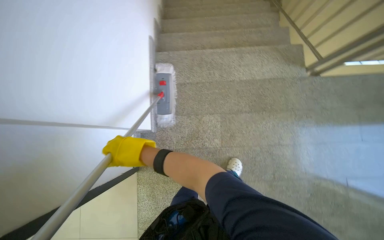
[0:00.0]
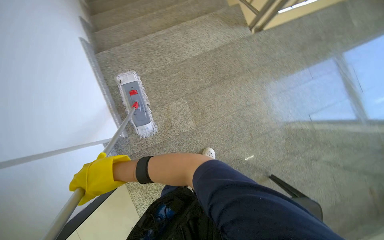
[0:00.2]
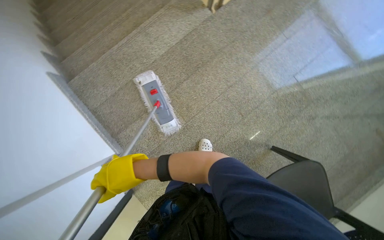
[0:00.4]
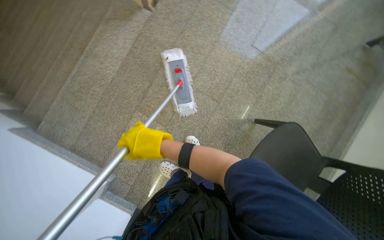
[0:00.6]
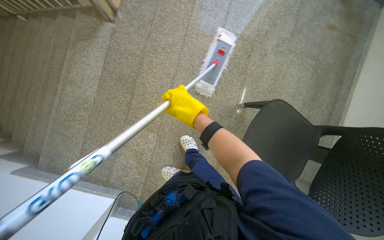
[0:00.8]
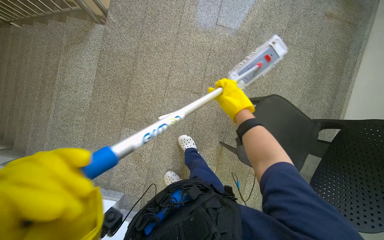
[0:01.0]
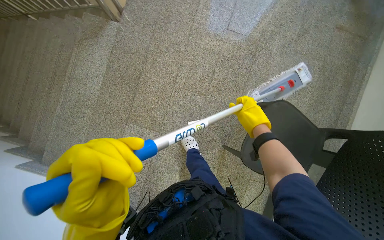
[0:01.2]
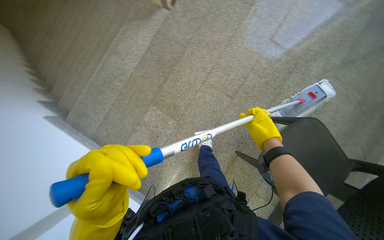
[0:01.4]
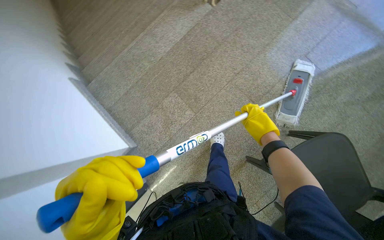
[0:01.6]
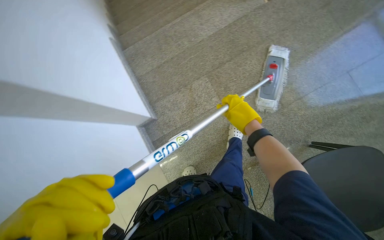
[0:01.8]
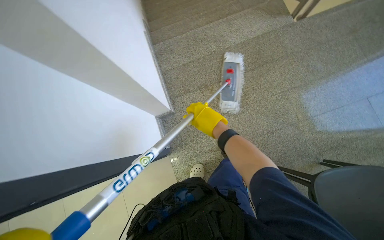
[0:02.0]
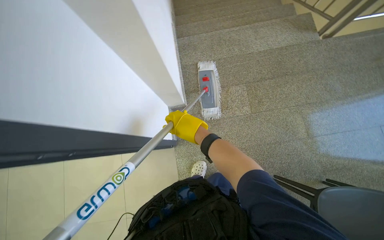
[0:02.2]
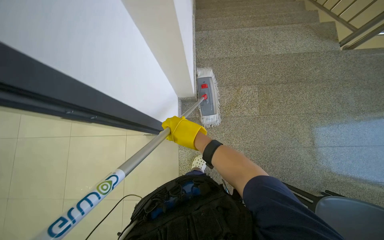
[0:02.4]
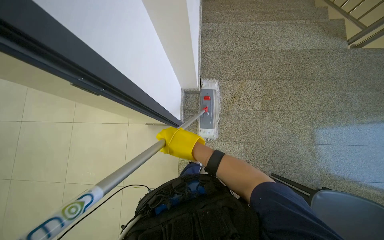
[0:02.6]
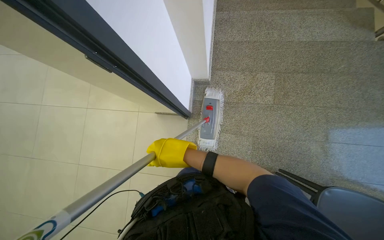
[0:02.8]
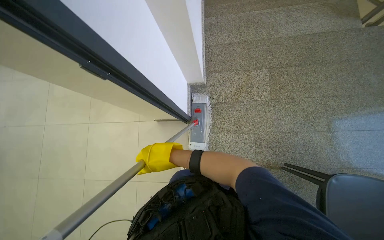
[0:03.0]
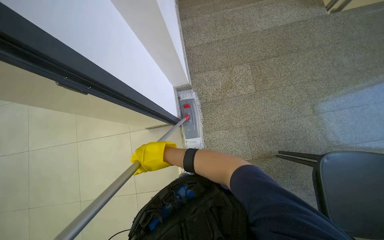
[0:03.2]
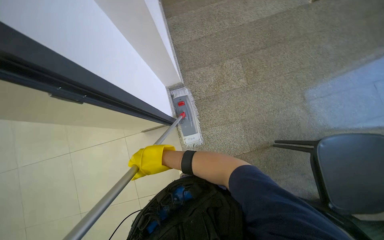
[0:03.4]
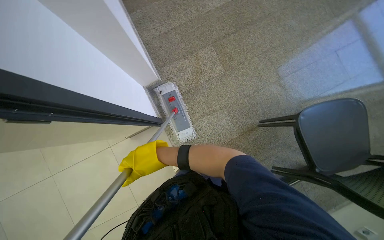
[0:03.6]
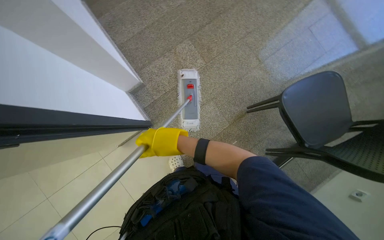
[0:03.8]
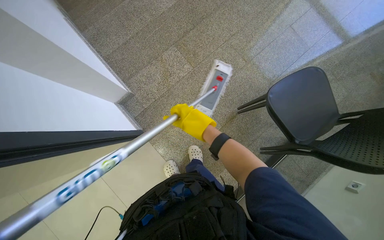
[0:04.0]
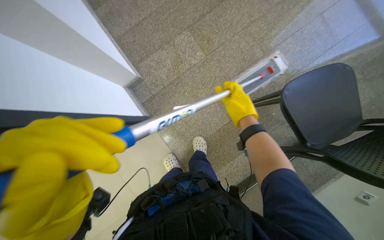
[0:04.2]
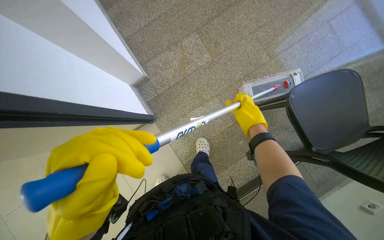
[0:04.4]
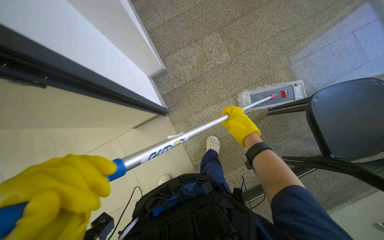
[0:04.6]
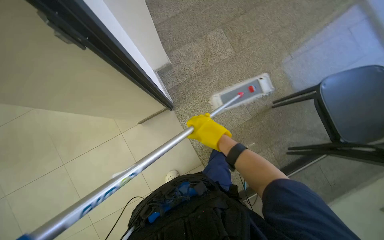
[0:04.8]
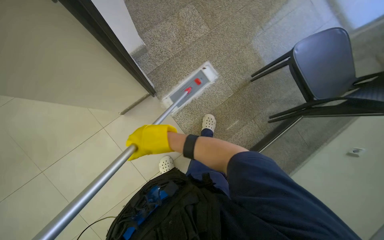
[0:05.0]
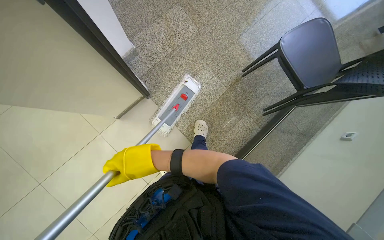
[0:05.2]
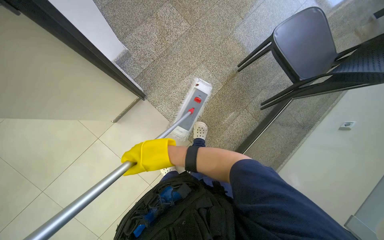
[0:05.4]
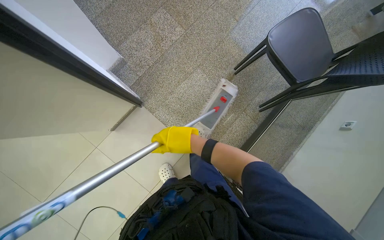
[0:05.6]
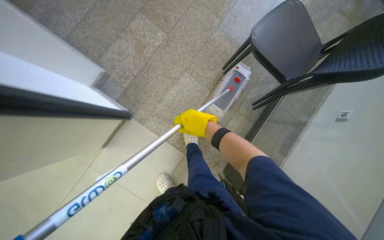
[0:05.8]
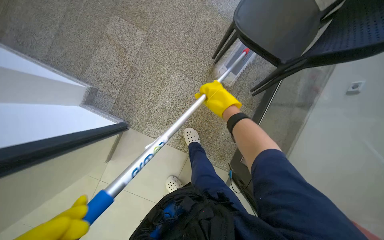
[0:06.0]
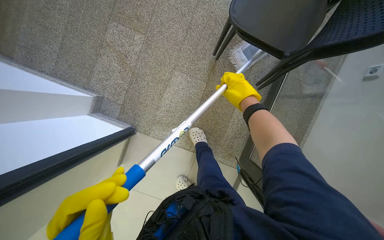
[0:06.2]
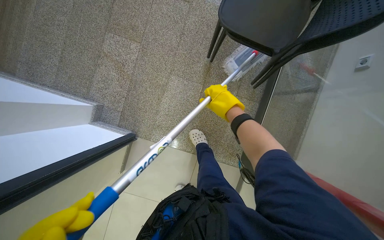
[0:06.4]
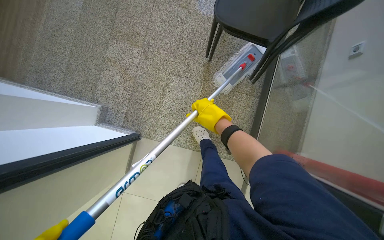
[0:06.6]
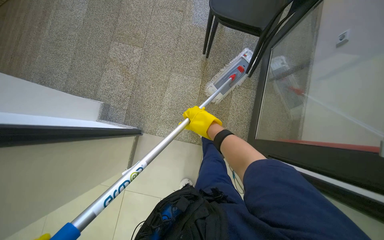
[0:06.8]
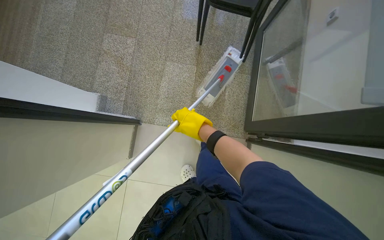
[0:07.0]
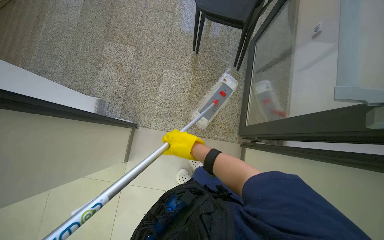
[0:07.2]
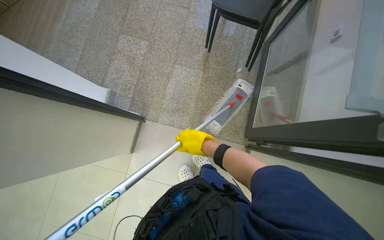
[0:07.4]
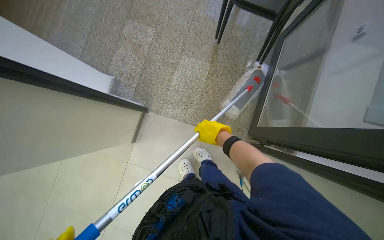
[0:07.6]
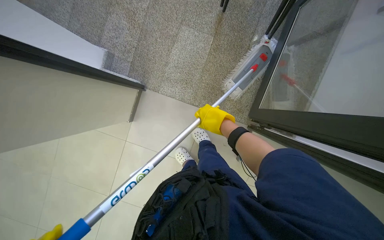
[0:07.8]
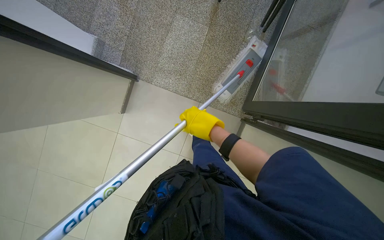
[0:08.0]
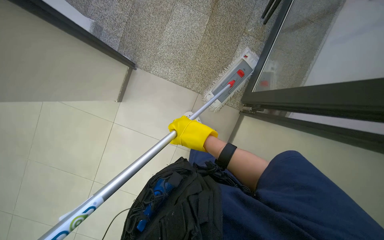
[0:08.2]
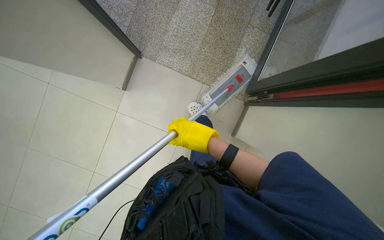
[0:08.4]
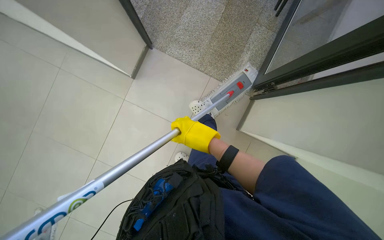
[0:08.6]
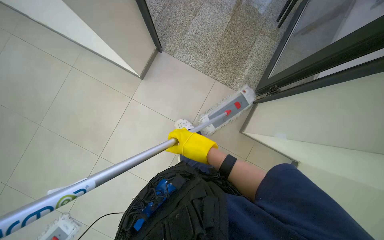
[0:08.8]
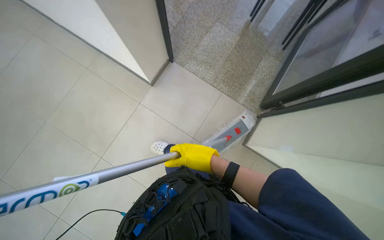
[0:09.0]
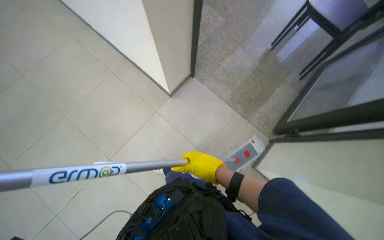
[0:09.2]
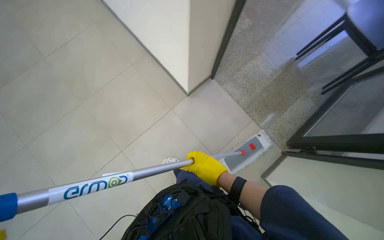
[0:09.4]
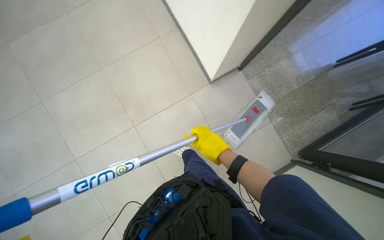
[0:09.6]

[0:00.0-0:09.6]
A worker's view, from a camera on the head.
Job: mopping floor.
The whole recording: Mopping staircase landing floor. The worker mops the staircase landing floor.
0:00.0 to 0:01.6: The scene rotates counterclockwise by approximately 45 degrees.
0:01.6 to 0:03.2: The wearer moves approximately 50 cm. Everything in view rotates approximately 35 degrees clockwise.
0:04.8 to 0:06.4: The scene rotates counterclockwise by roughly 45 degrees.
0:06.4 to 0:08.0: The right hand shifts some 40 cm down the picture and nearer to the camera.
0:08.0 to 0:09.6: The head travels approximately 80 cm. The wearer looks approximately 10 degrees further upward. Everything in view rotates some 40 degrees clockwise.

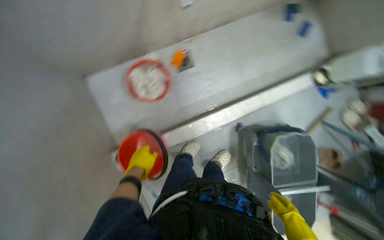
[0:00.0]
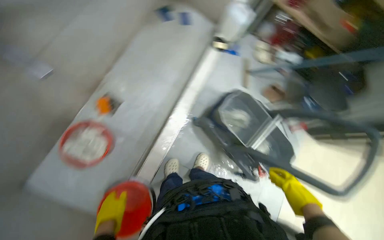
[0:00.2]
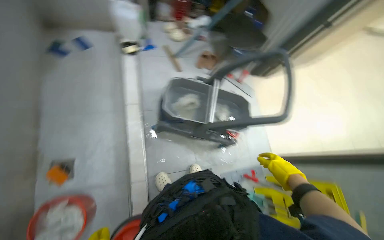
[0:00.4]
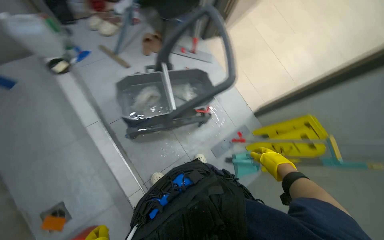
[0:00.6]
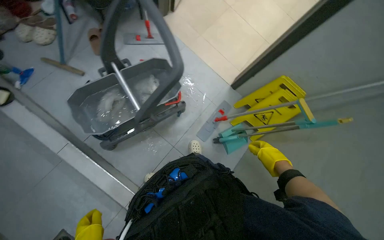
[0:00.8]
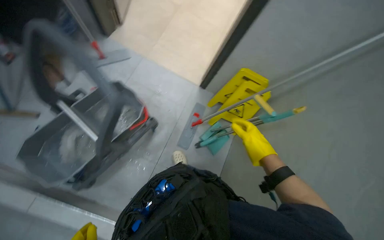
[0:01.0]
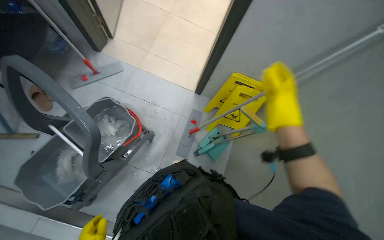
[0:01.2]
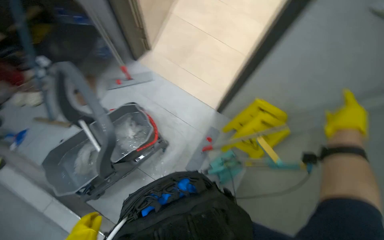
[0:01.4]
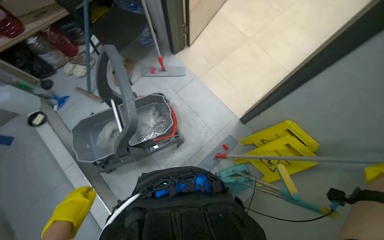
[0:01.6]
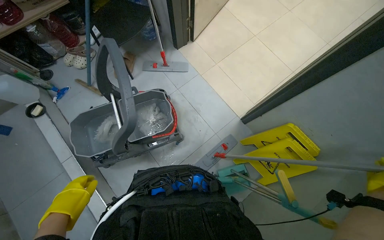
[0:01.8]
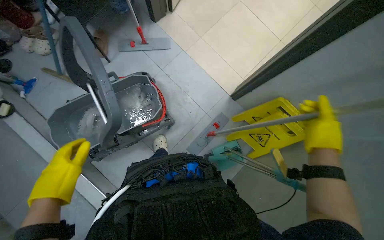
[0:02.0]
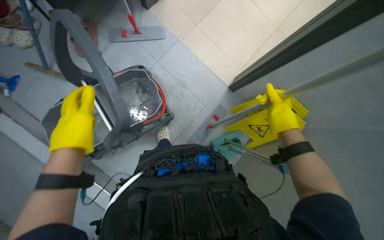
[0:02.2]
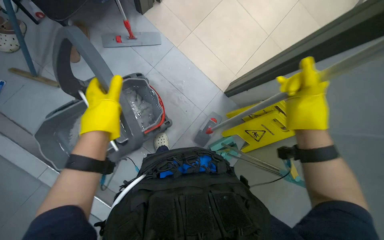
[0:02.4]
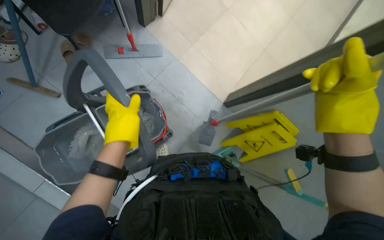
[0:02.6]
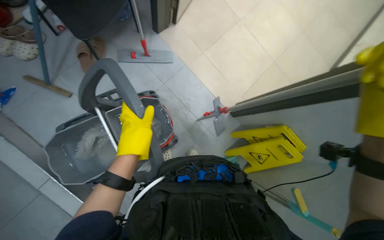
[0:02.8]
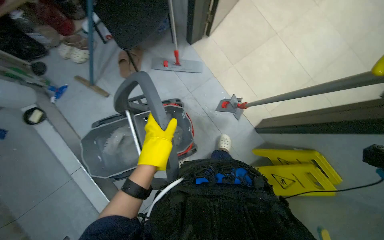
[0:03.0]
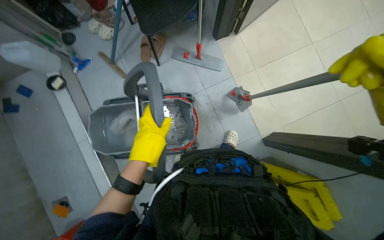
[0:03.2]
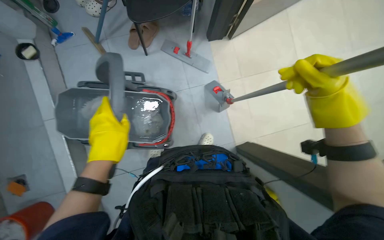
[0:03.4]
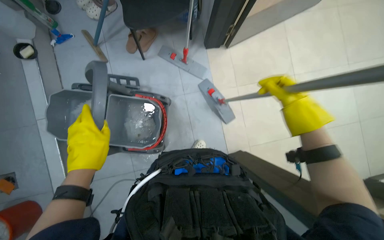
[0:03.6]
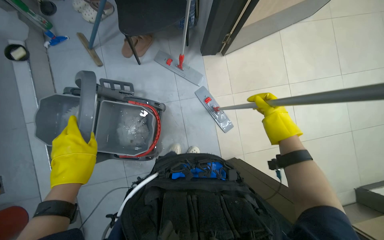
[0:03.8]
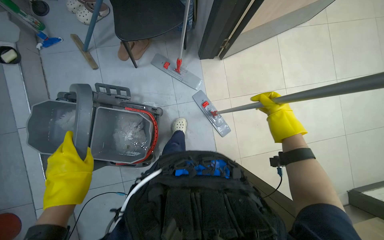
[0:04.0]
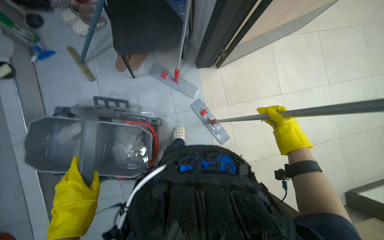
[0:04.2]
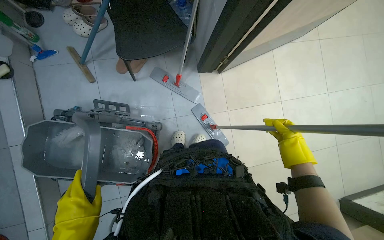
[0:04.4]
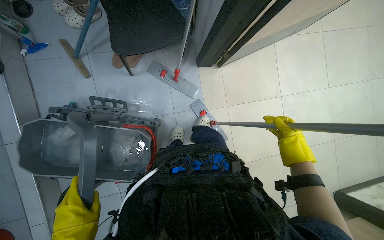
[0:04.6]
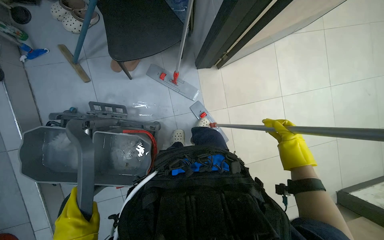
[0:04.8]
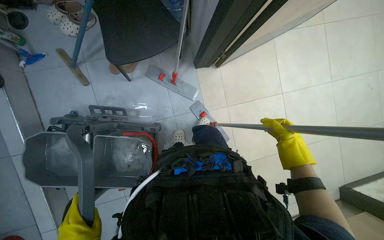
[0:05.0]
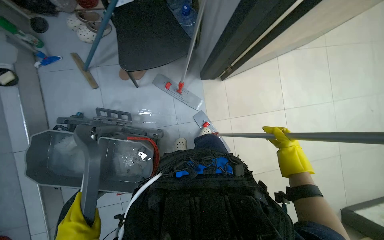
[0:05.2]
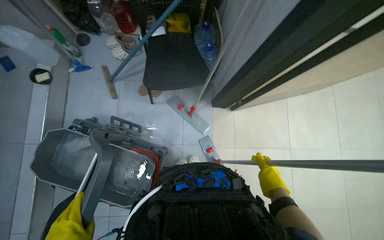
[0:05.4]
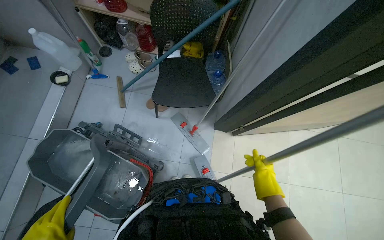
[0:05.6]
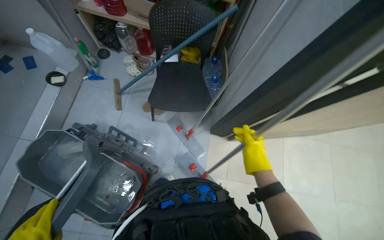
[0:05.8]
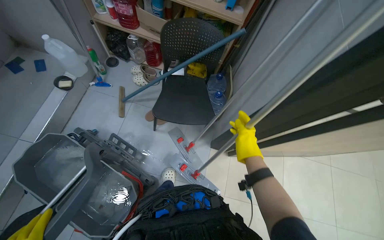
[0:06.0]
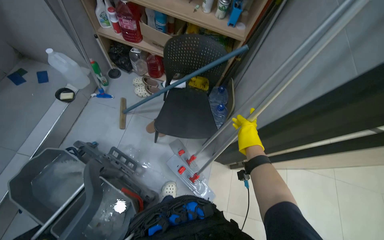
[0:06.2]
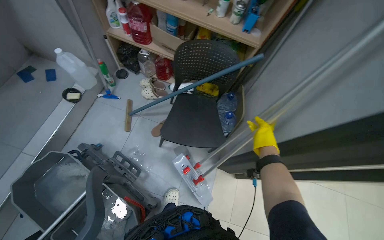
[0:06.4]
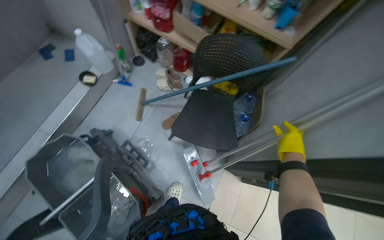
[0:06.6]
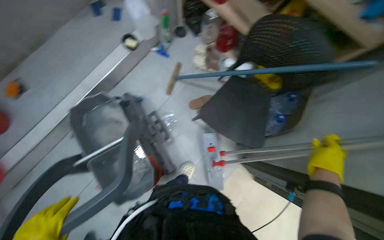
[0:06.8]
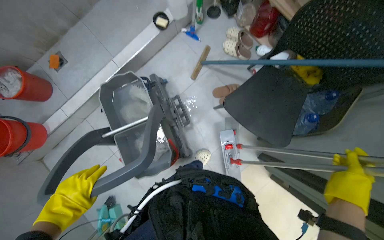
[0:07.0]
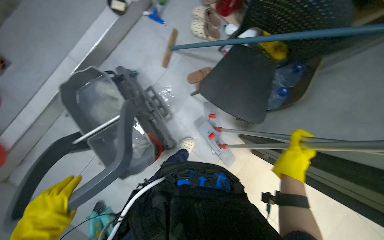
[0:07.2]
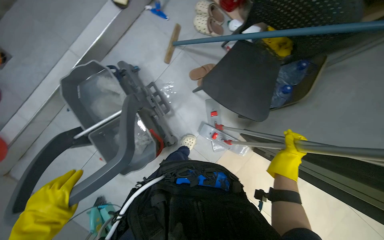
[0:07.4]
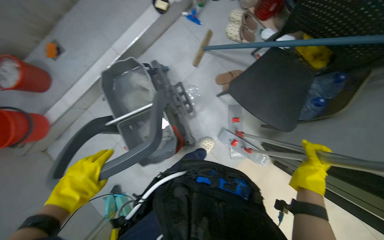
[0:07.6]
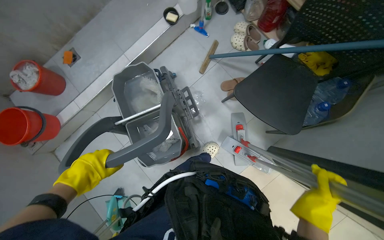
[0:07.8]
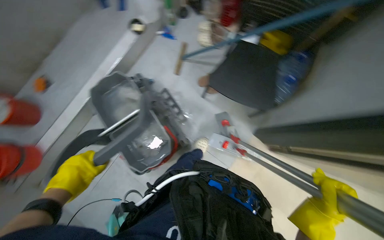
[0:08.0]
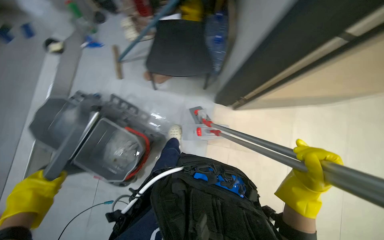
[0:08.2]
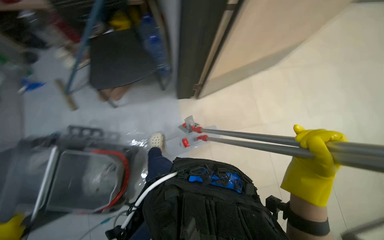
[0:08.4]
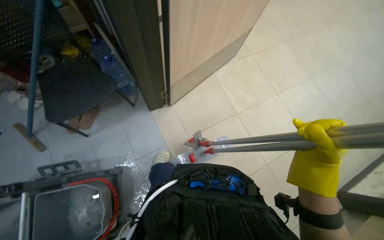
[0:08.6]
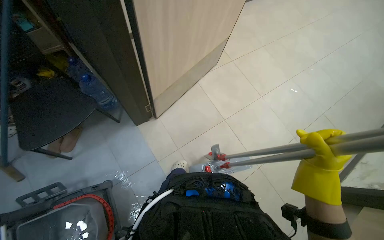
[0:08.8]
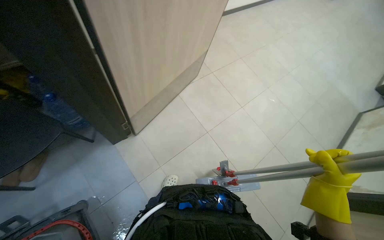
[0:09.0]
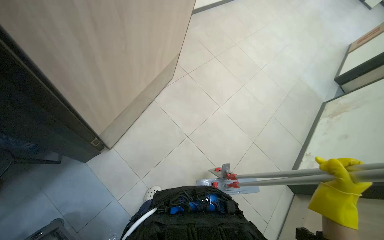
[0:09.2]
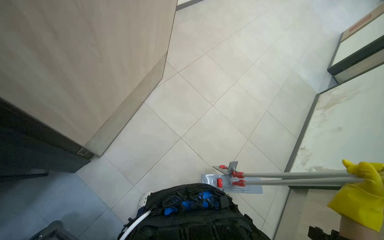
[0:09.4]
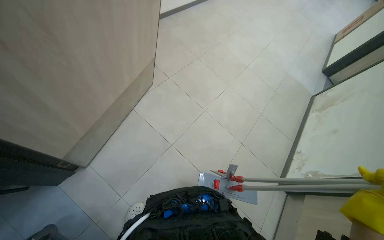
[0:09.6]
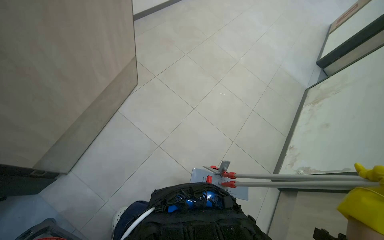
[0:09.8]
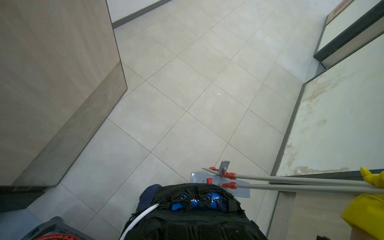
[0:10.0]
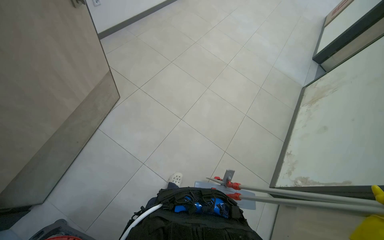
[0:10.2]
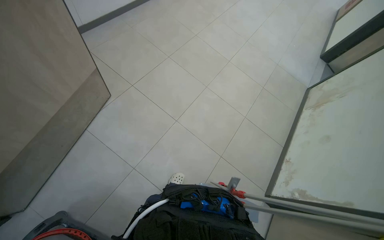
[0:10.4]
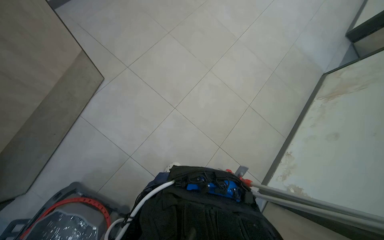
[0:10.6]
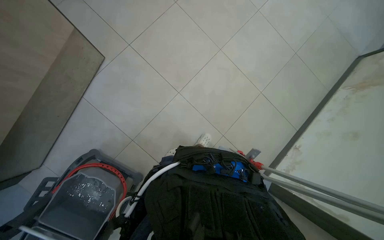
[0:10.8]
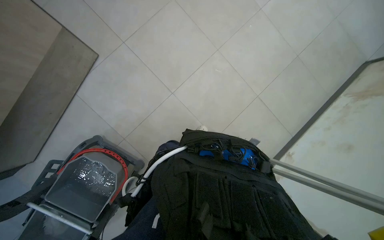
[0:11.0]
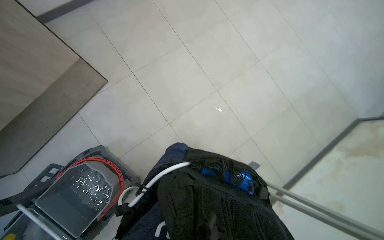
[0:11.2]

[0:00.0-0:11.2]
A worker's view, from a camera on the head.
Job: preparing cleaning supplies.
The whole recording: Preparing and transporting cleaning equipment. The worker assembles mops, transports the cleaning cart, and prepares cleaning cloths.
0:00.0 to 0:01.6: The wearer moves about 90 cm. The scene turns roughly 110 degrees counterclockwise in the picture.
0:04.8 to 0:06.4: The wearer looks about 30 degrees further upward. Everything in view rotates some 30 degrees clockwise.
0:06.4 to 0:08.0: The head turns to the left by roughly 25 degrees. The camera pitches downward, by about 15 degrees.
0:08.0 to 0:09.6: The wearer moves some 70 cm. The wearer looks roughly 90 degrees further to the right. The wearer looks approximately 15 degrees further upward.
